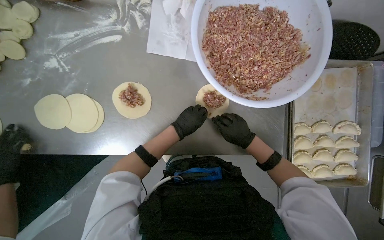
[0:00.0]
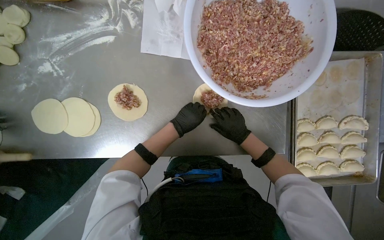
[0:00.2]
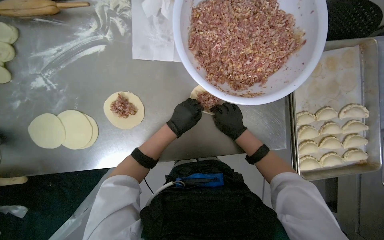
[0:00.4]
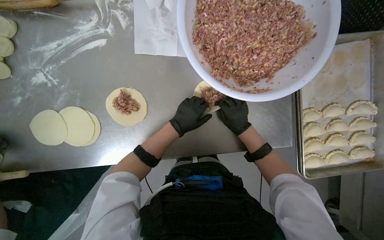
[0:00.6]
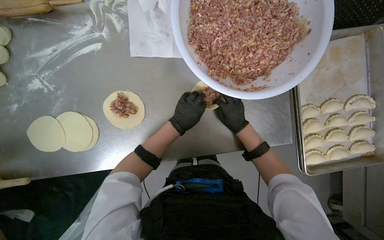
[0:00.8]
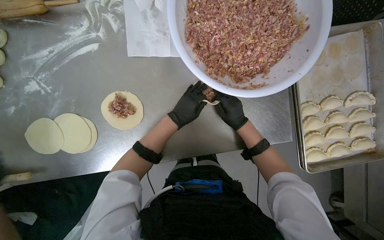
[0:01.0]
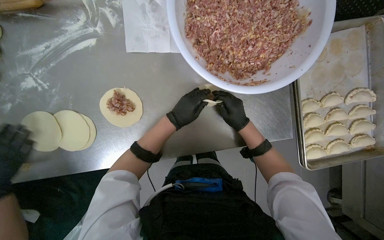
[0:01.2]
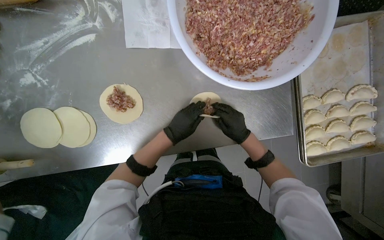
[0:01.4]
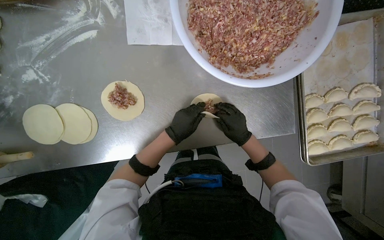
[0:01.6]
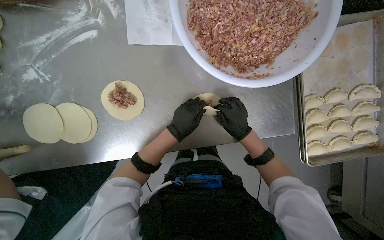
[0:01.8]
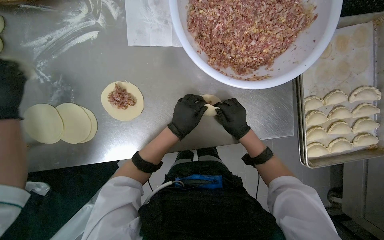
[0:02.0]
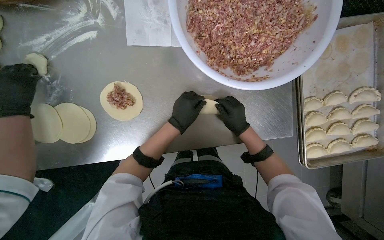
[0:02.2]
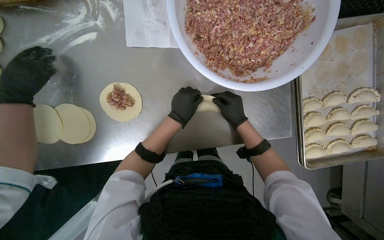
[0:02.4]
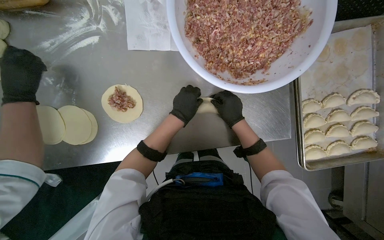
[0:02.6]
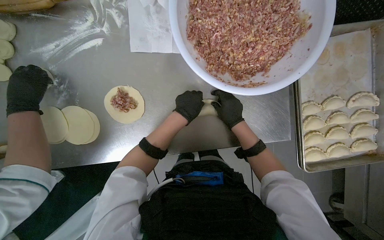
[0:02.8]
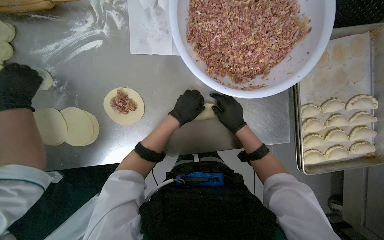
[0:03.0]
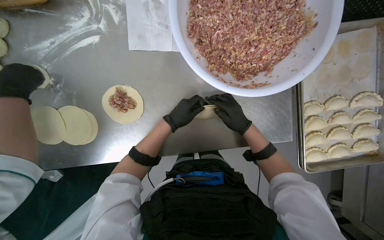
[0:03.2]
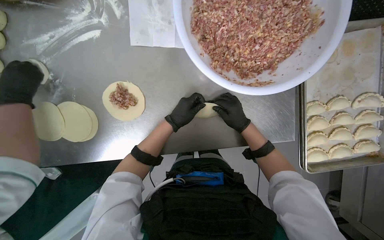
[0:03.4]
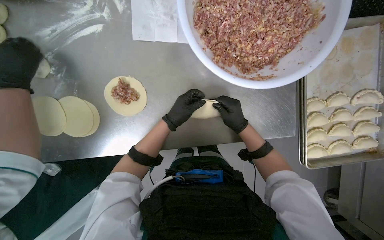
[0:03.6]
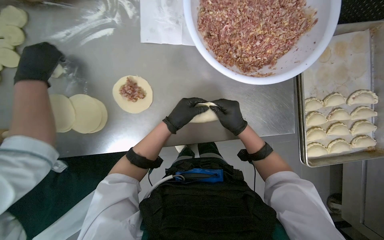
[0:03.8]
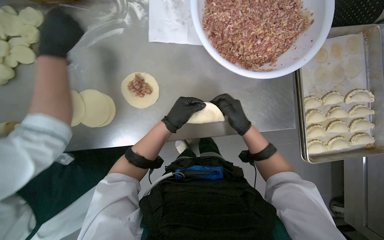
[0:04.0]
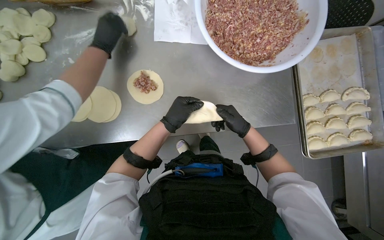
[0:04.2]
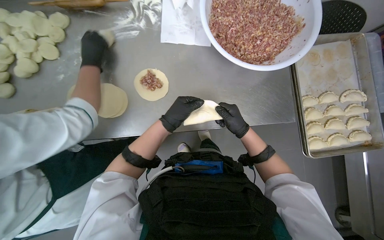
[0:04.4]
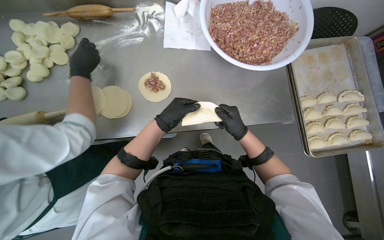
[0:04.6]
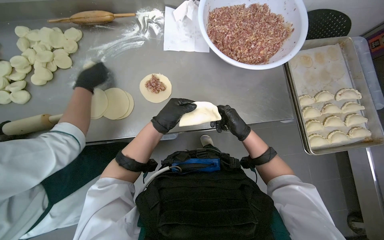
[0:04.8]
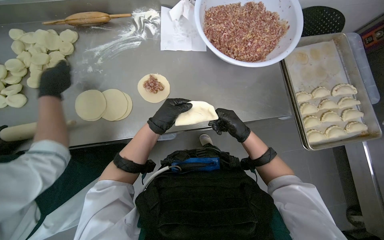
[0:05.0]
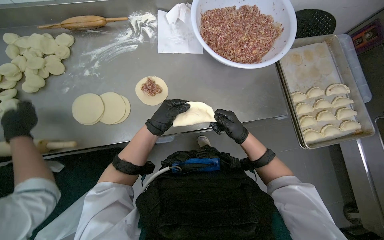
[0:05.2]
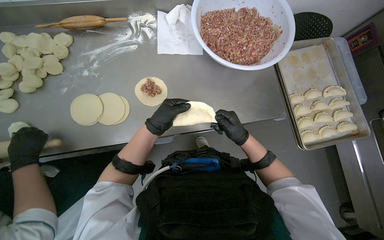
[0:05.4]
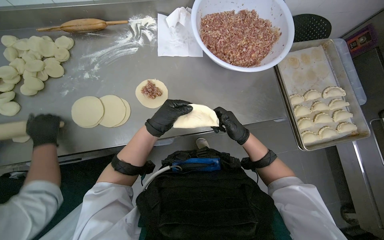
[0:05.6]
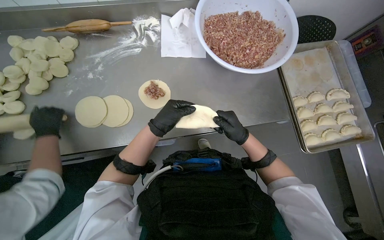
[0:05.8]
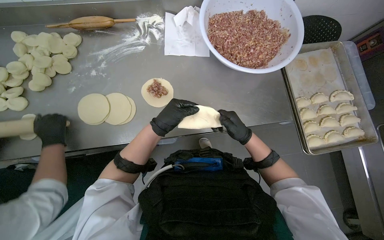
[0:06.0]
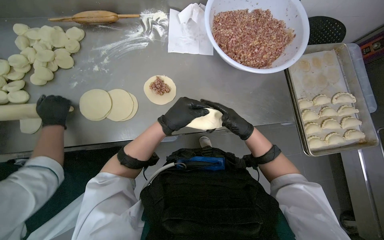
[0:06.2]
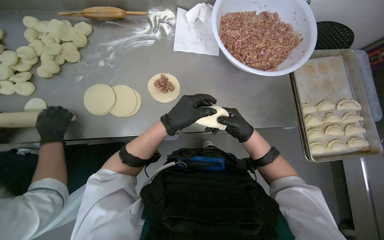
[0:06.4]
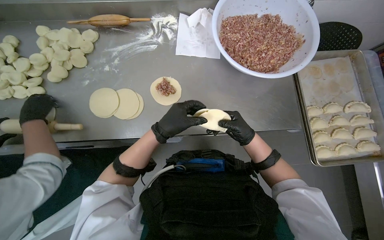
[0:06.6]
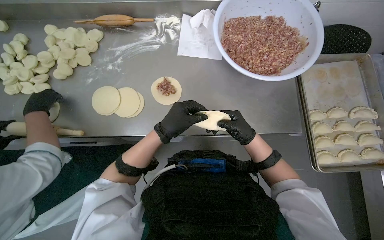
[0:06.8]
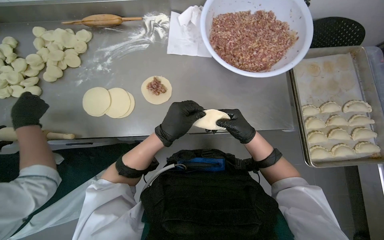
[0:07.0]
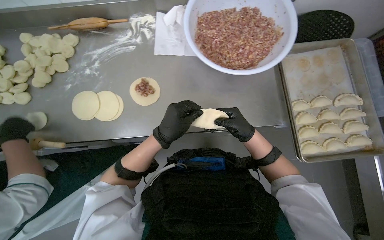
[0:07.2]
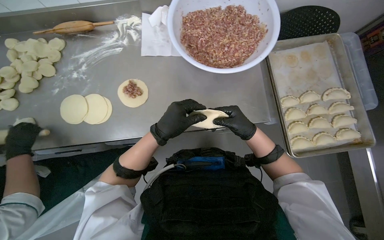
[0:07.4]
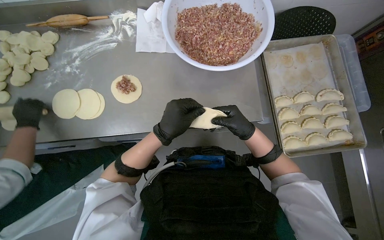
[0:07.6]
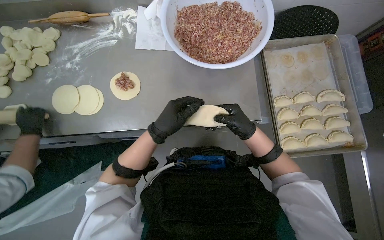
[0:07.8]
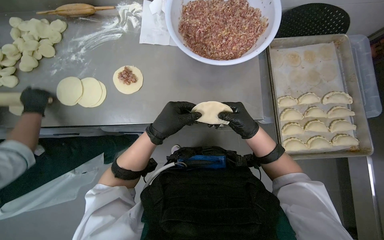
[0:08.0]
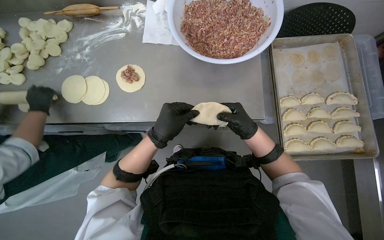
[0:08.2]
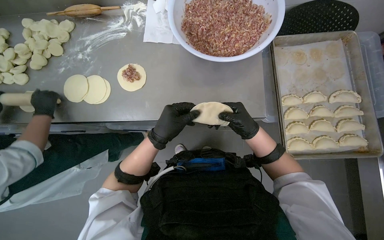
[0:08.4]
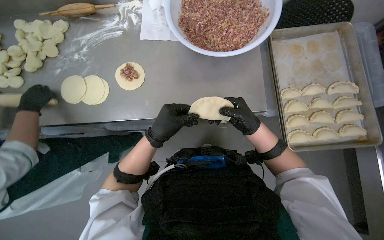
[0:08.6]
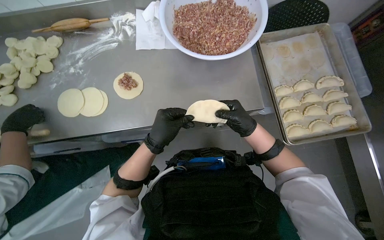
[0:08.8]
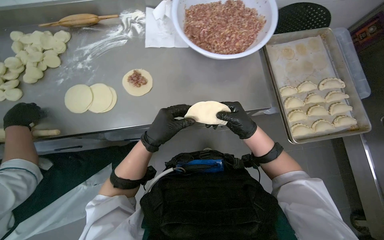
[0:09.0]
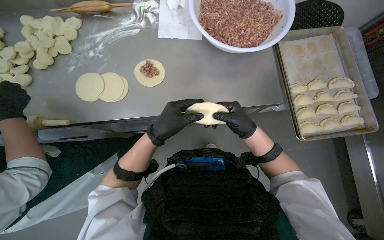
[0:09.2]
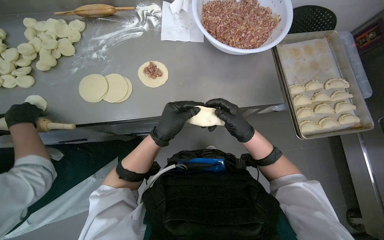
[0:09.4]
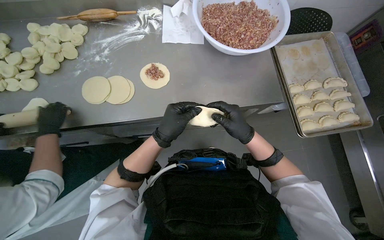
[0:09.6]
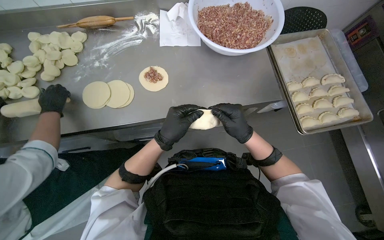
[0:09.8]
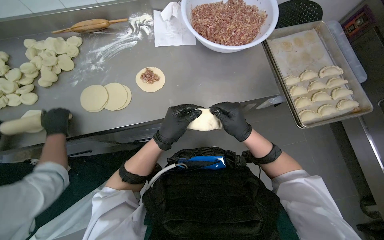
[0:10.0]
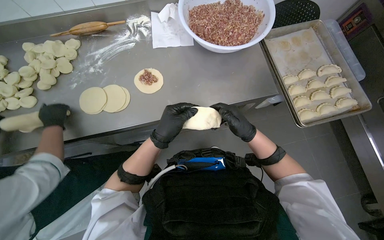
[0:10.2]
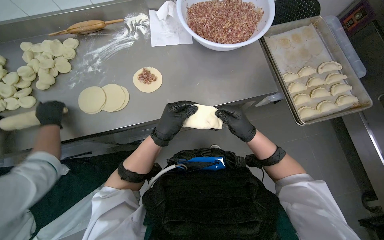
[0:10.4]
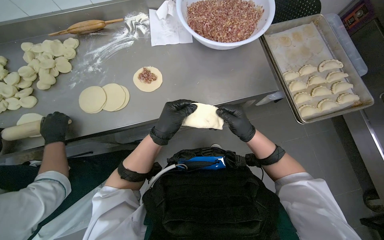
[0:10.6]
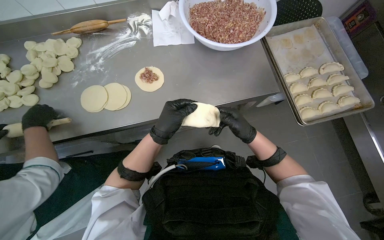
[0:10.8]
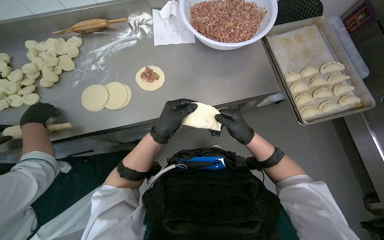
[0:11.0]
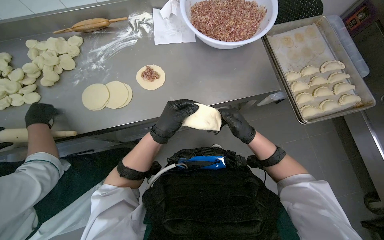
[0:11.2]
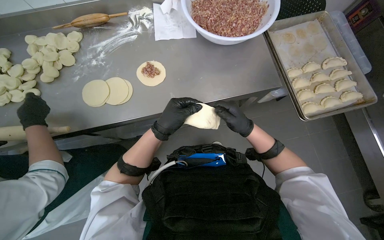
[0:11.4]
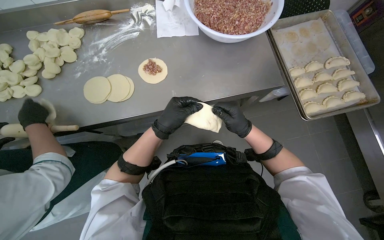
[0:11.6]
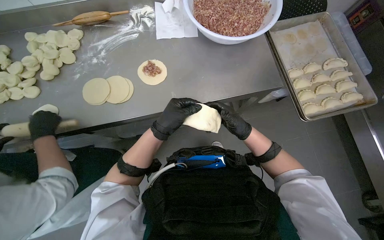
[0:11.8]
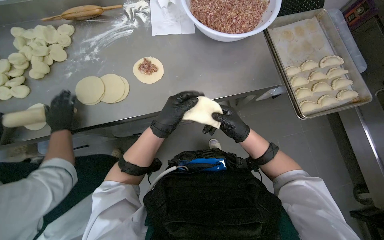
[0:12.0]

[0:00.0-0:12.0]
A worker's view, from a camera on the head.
Job: preparing food.
The whole recording: Preparing meat-filled dumplings. The worker places meat filling onto dough circles, seals them, and places them onto a tray.
0:00.0 to 0:01.6: The hands work in one place, with small movements.
0:01.6 to 0:03.0: The left hand is displaced up the picture by approximately 10 cm.
0:04.4 to 0:06.0: The hands work in one place, with small movements.
0:06.0 to 0:07.6: The left hand shifts approximately 10 cm nearer to the camera.

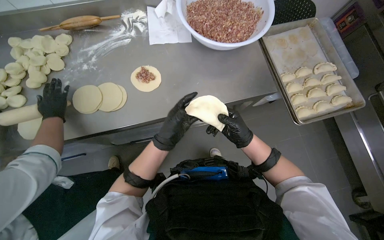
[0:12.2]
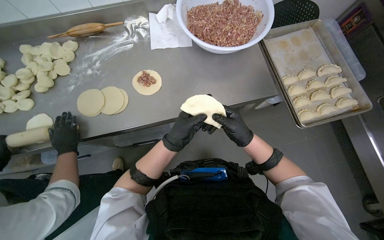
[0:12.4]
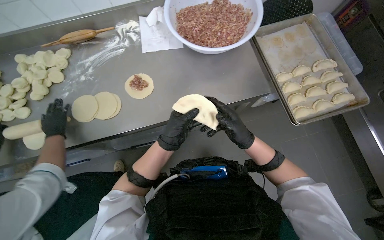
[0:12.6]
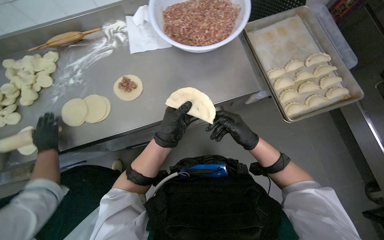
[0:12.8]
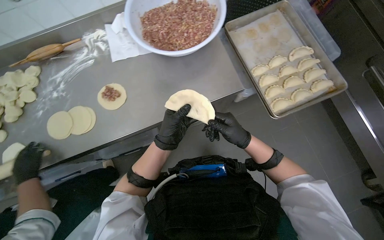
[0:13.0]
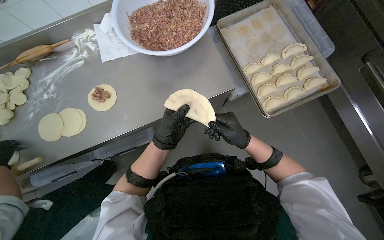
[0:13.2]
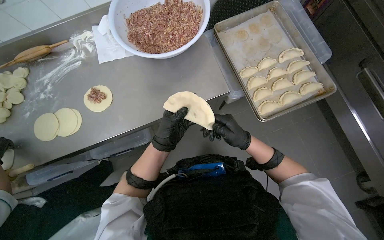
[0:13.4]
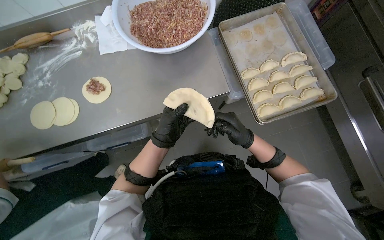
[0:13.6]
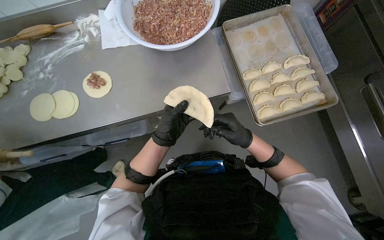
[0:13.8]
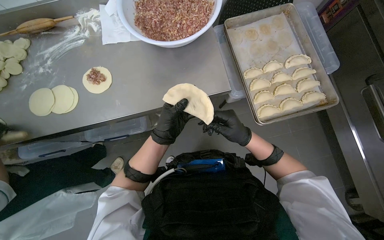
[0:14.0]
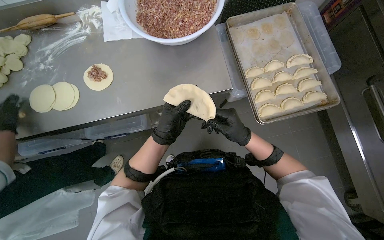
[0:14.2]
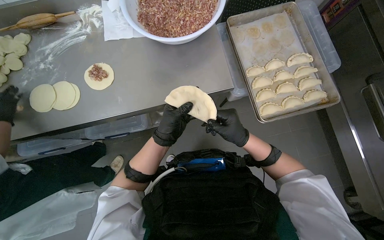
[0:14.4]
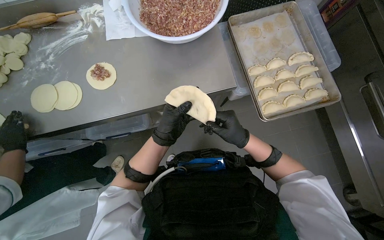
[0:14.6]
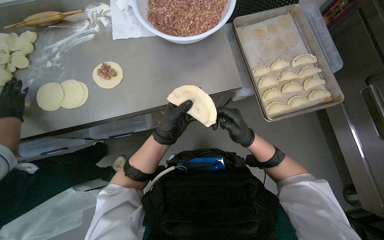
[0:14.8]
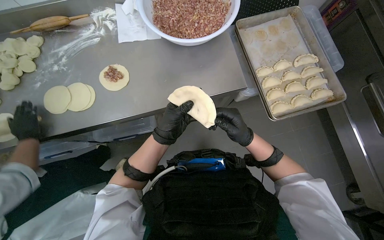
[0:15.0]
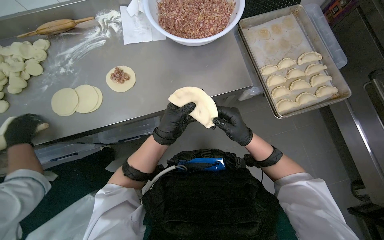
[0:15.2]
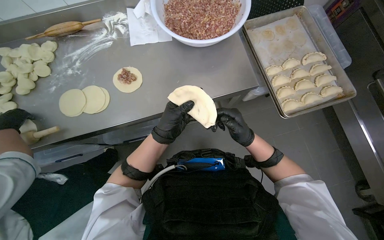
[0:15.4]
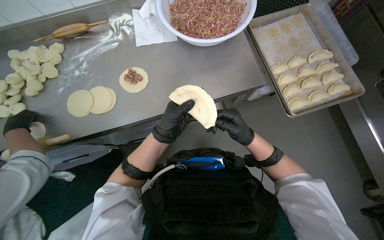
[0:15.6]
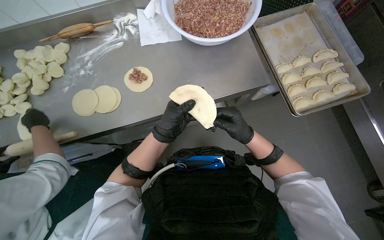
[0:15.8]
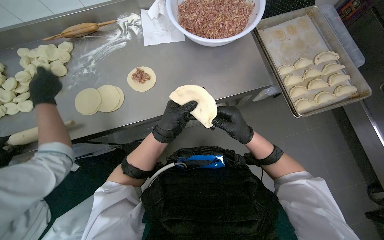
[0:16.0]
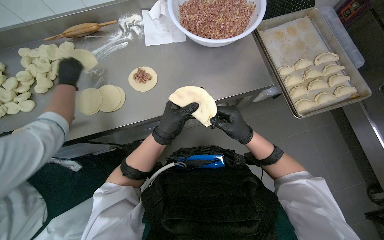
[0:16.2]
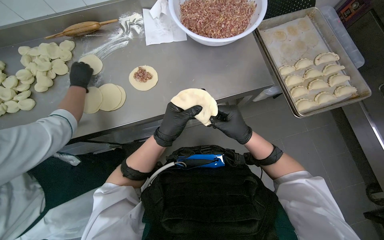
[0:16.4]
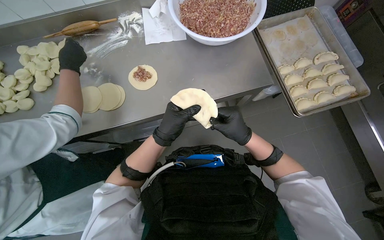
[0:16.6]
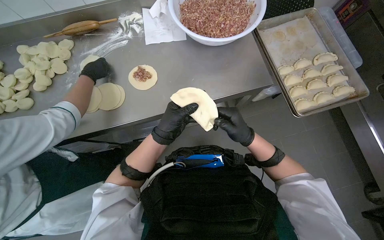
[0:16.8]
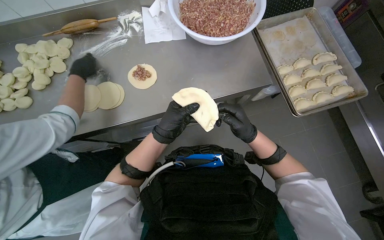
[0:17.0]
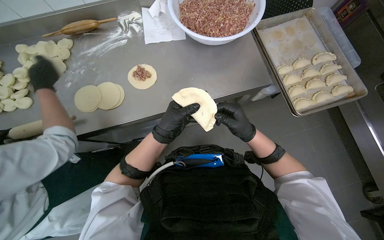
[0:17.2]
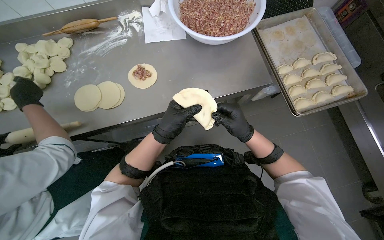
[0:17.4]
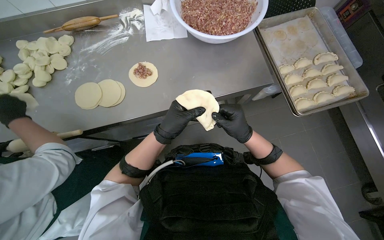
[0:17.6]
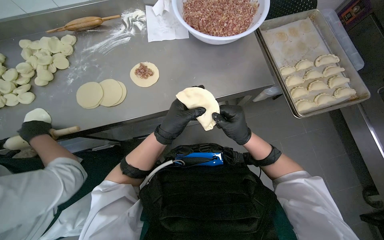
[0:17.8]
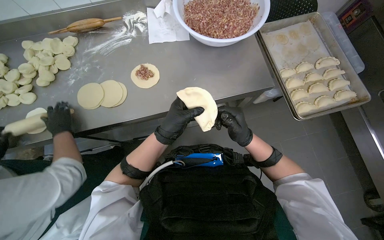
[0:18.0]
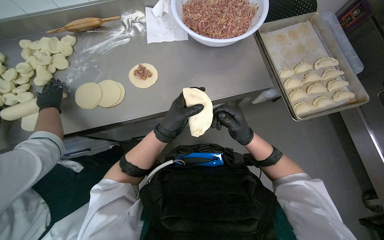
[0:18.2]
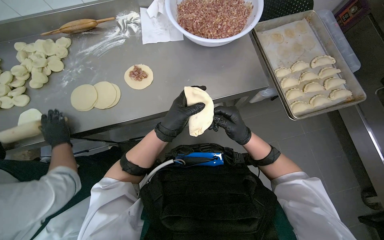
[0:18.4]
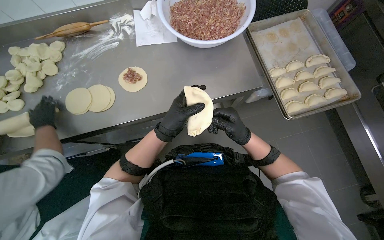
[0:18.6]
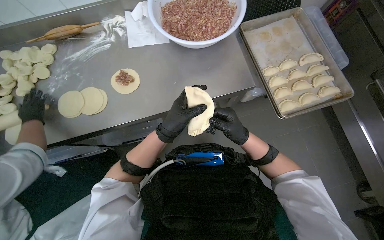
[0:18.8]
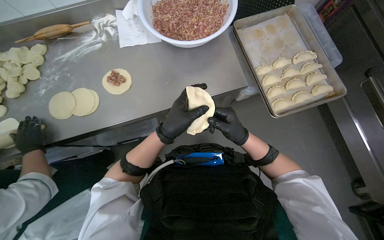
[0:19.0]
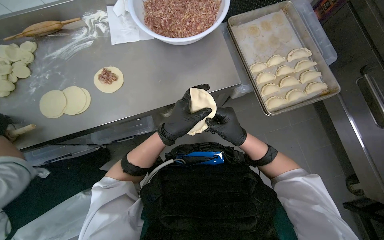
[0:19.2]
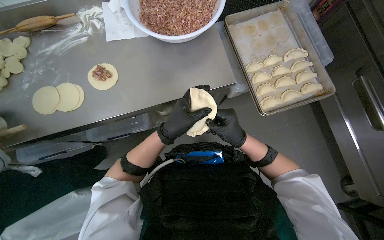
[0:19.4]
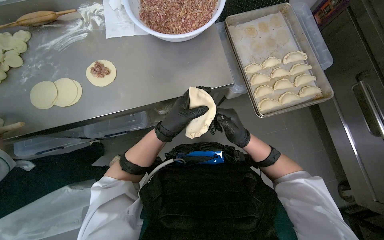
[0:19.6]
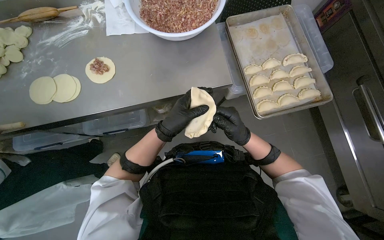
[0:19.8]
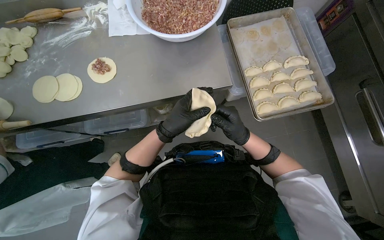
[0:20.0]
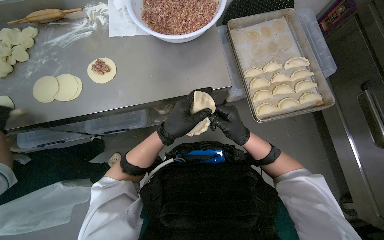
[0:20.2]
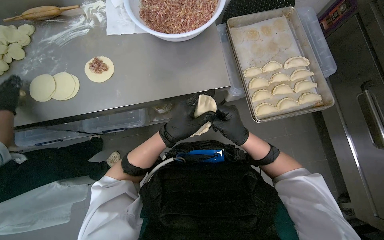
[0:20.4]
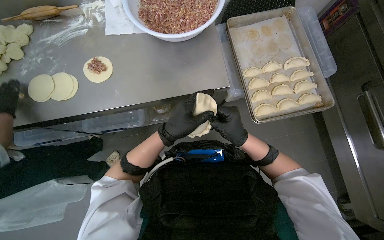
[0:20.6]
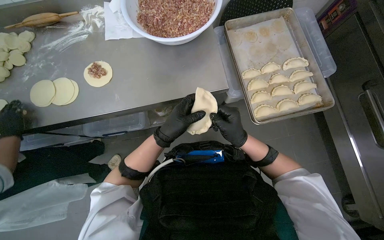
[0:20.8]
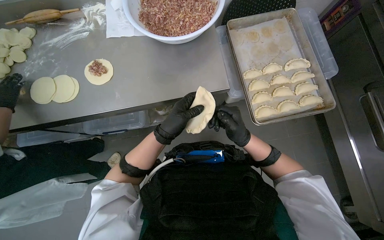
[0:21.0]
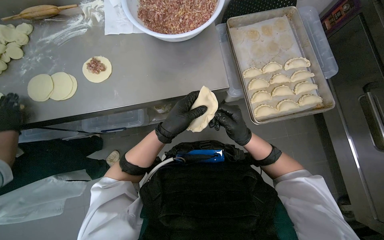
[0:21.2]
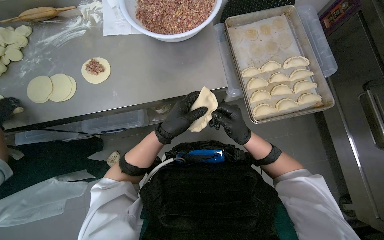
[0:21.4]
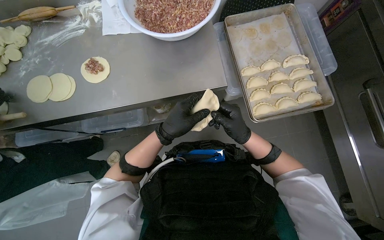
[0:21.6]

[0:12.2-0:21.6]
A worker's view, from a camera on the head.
Job: preparing food.
The whole recording: Preparing meat-filled dumplings. The worker places meat filling onto dough circles, seals them, and places them onto a tray.
0:15.4 to 0:18.4: The hands are busy where they are.
0:20.0 to 0:21.6: The hands stay close to where they were, moving slightly.
